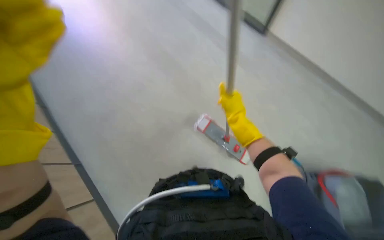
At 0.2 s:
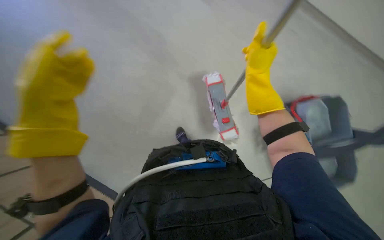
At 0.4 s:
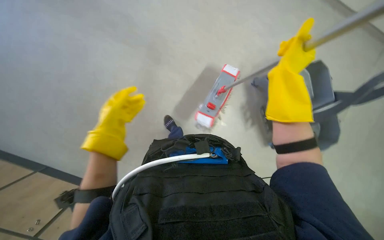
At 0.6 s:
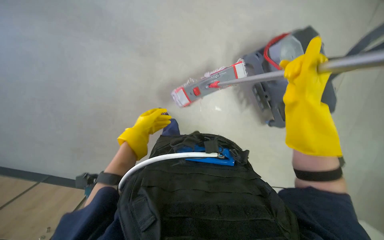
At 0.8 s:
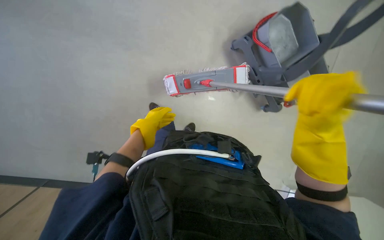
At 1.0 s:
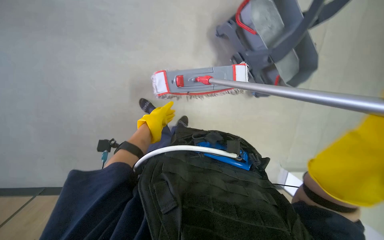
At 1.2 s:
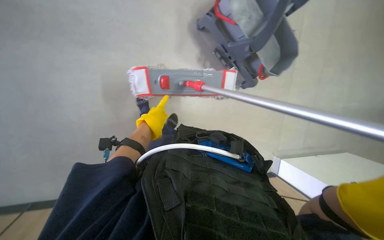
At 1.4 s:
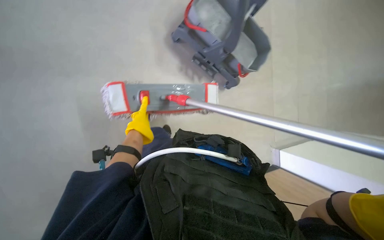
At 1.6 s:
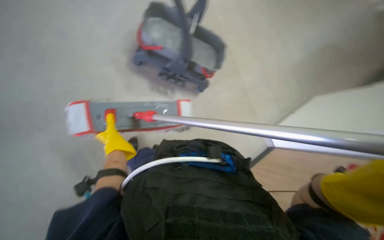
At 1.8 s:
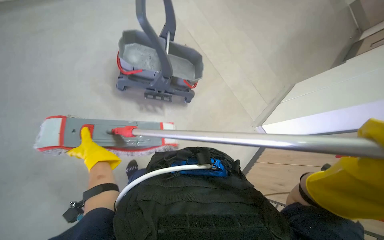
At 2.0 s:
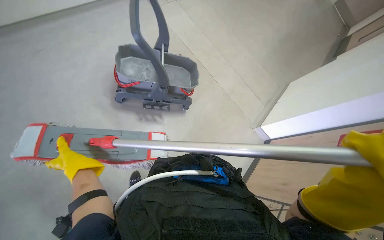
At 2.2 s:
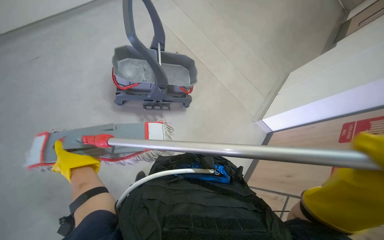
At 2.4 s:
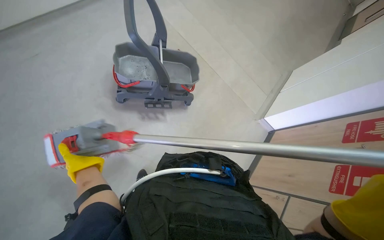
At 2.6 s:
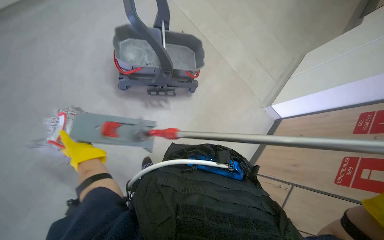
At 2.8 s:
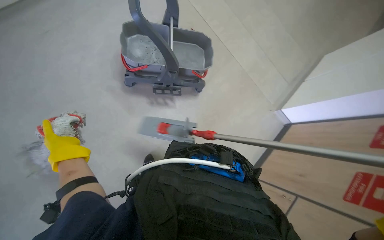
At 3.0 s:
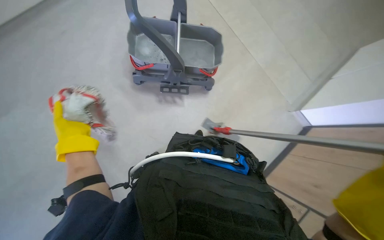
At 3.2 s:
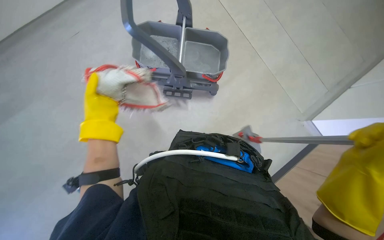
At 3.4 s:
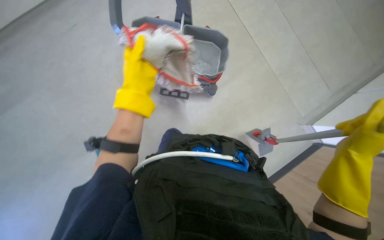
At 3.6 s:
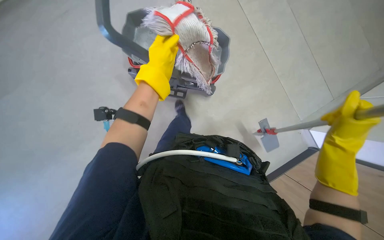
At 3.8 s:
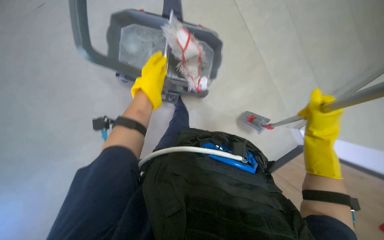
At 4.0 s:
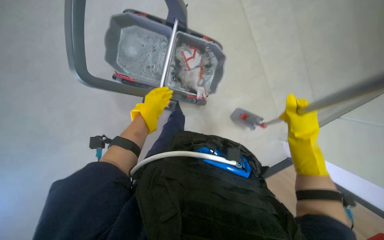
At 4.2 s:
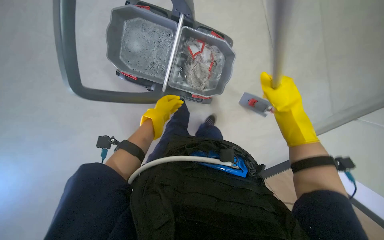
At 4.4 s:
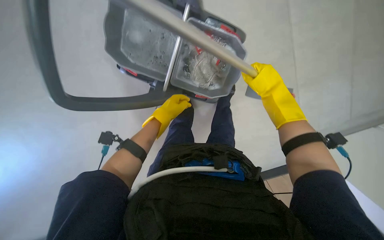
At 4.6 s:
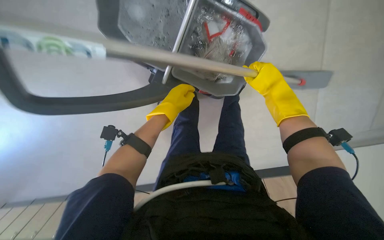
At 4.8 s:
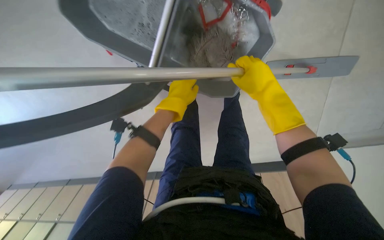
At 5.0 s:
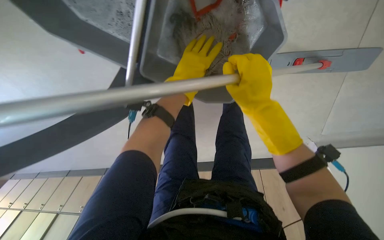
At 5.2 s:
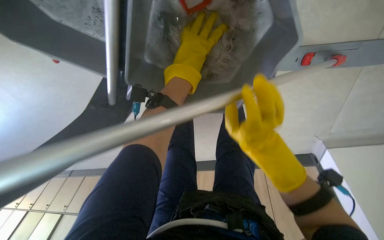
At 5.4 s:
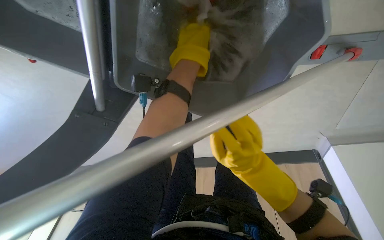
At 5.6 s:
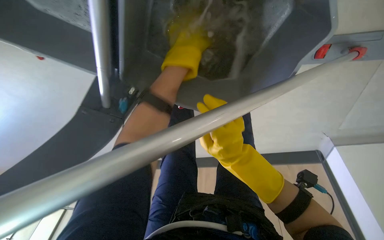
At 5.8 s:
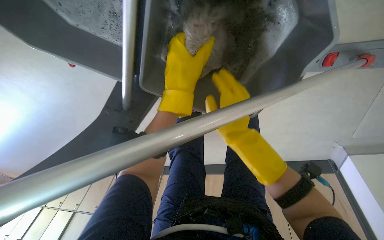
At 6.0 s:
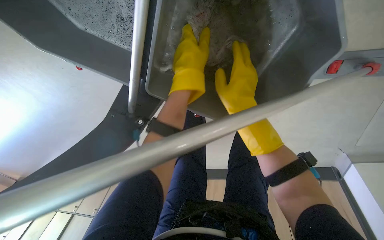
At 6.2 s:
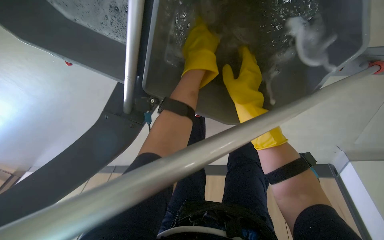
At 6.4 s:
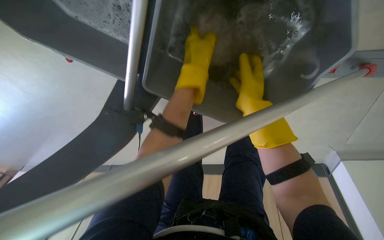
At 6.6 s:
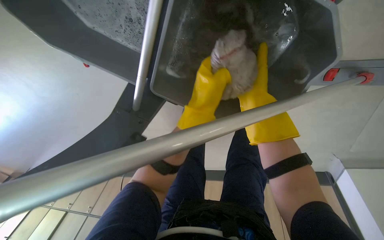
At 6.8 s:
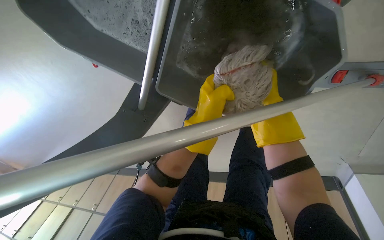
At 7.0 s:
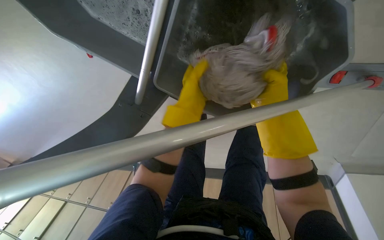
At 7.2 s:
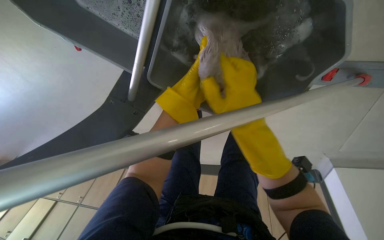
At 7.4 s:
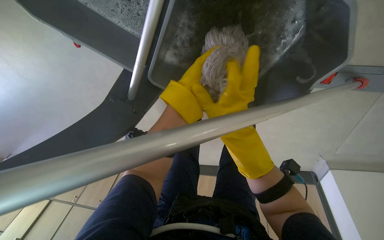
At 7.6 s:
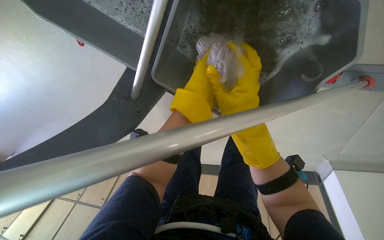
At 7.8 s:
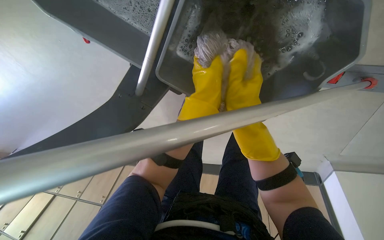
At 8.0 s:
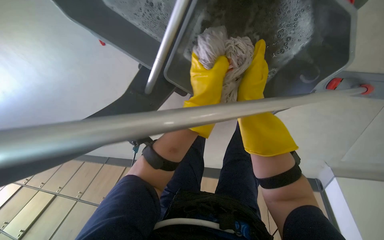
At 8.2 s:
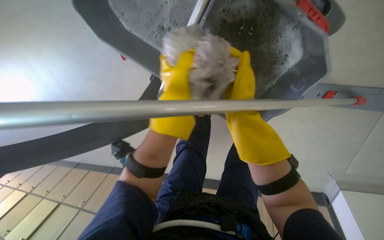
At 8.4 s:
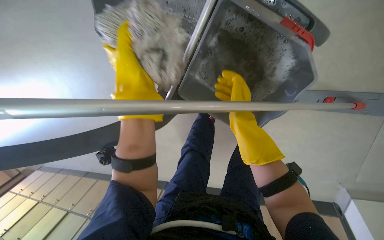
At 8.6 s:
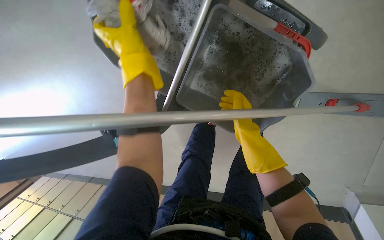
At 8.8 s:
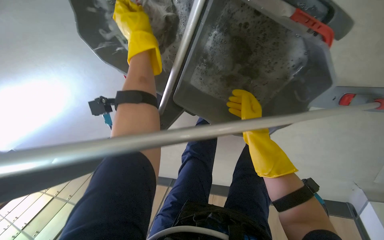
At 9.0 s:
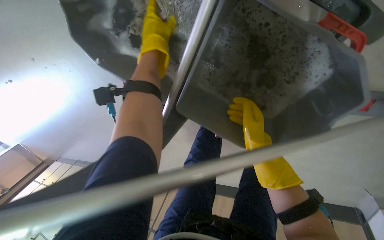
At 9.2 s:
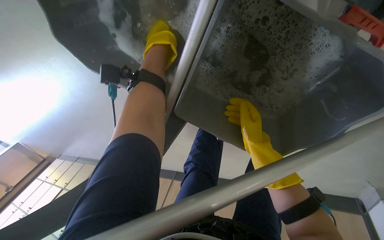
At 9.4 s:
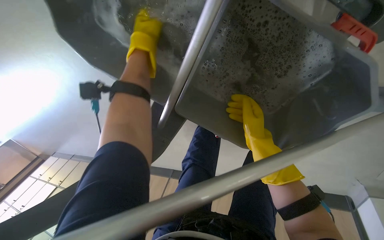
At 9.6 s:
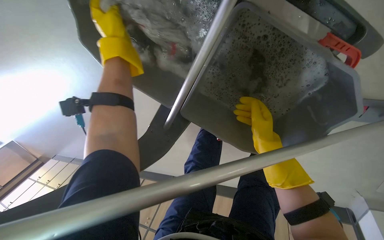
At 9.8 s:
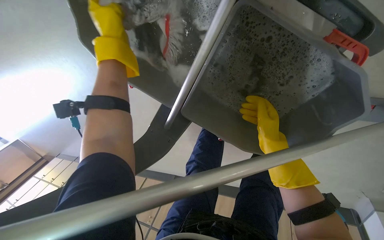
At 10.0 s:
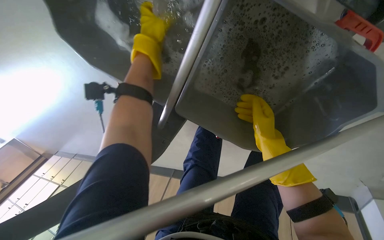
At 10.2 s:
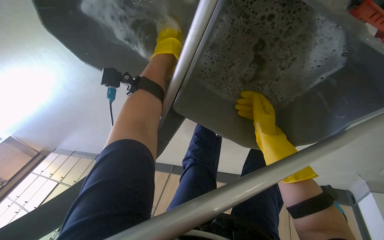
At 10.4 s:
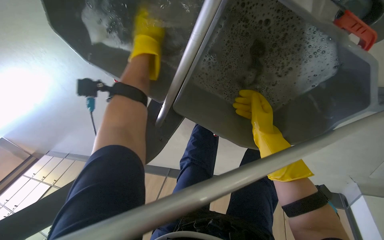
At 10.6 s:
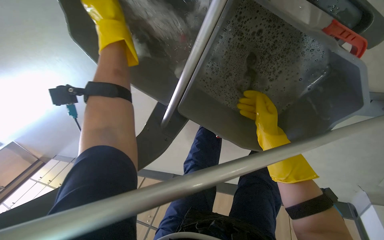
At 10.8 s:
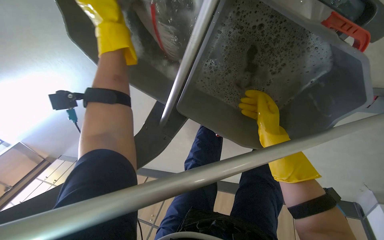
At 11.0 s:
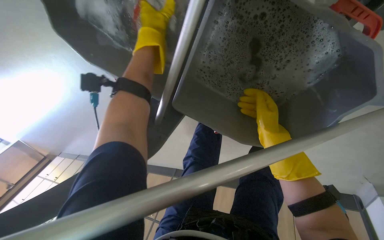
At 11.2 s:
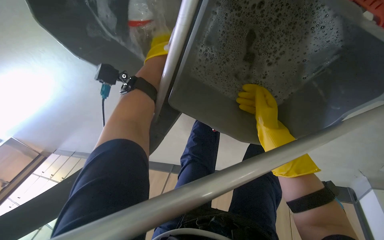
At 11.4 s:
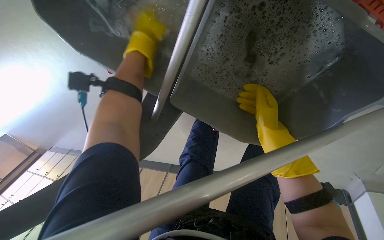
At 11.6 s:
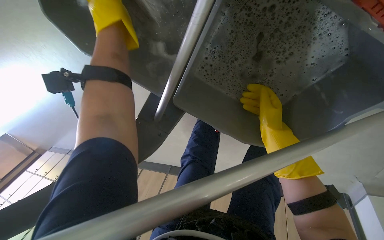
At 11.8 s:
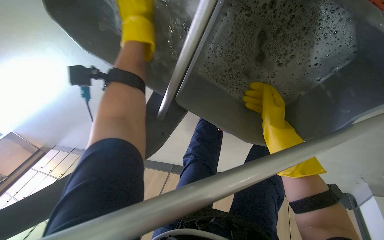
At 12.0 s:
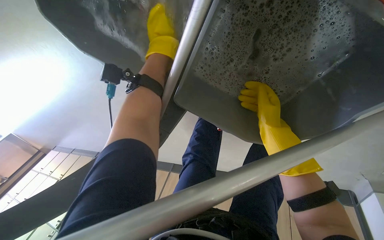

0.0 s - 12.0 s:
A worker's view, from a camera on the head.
Job: preparing cleaning supplies.
The whole recording: Washing and wringing mop head. The worker washes and wrings the mop head in the bucket.
1.6 s - 3.0 s: The left hand is displaced to the left and nearer to the camera by about 15 cm.
3.0 s - 4.4 s: The left hand shifts some 20 cm to the right and farther from the camera.
4.4 s - 6.0 s: The right hand goes roughly 15 cm to the left, and goes down the picture and returns, about 10 cm each way. Meanwhile the left hand travels up the picture and to the right by about 20 cm.
6.0 s - 7.6 s: The right hand moves farther from the camera, approximately 10 cm, and reaches roughly 10 cm to the right, then returns.
7.6 s - 9.0 s: The left hand is displaced up the picture and to the left by approximately 25 cm.
9.0 s - 10.4 s: The left hand swings nearer and farther, some 15 cm each way, with 2 reversals.
10.4 s - 12.0 s: The left hand reaches some 5 cm farther from the camera, then returns.

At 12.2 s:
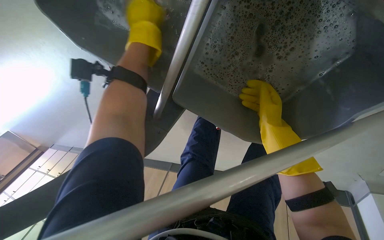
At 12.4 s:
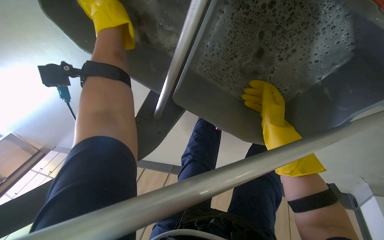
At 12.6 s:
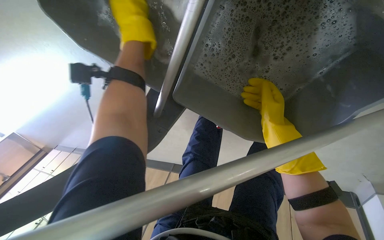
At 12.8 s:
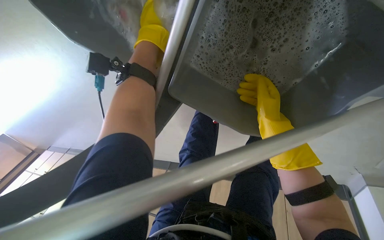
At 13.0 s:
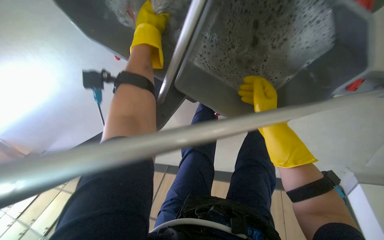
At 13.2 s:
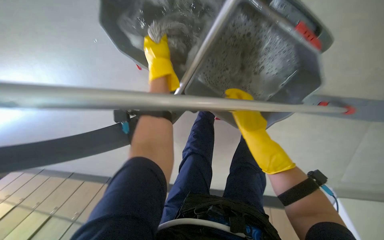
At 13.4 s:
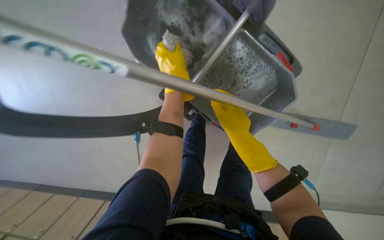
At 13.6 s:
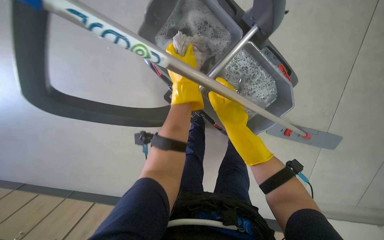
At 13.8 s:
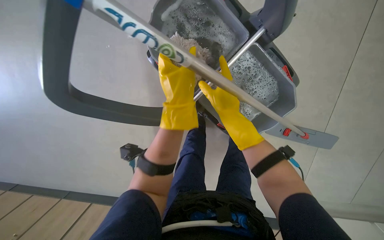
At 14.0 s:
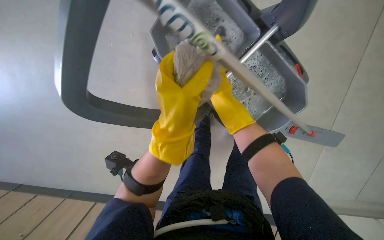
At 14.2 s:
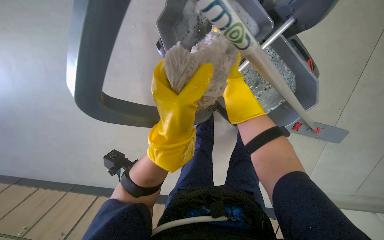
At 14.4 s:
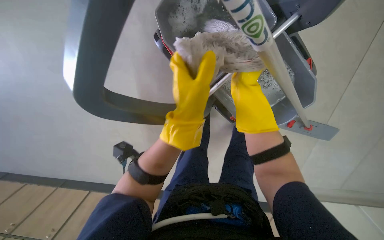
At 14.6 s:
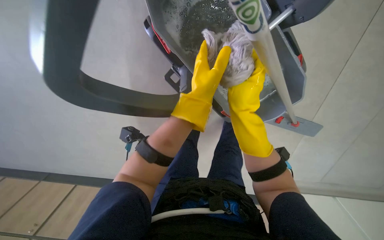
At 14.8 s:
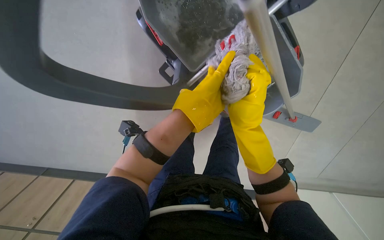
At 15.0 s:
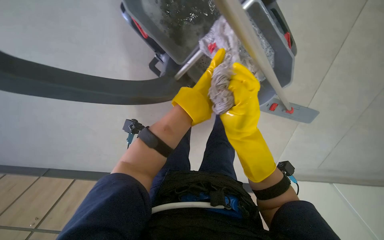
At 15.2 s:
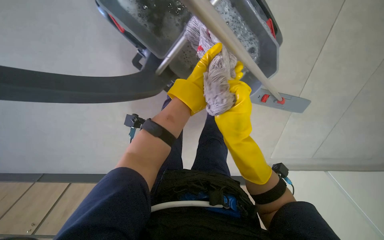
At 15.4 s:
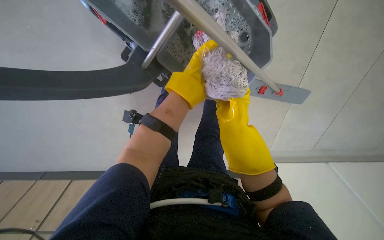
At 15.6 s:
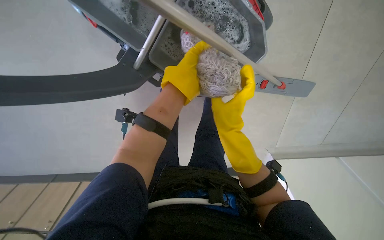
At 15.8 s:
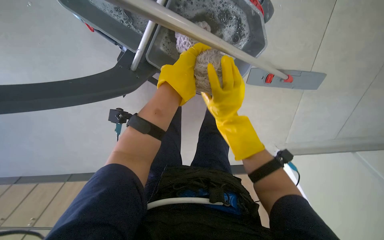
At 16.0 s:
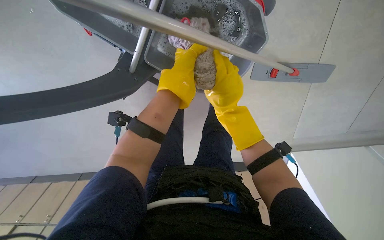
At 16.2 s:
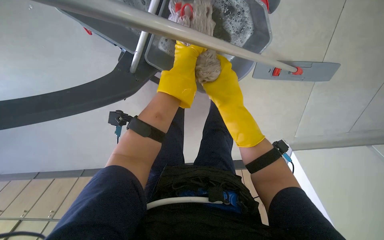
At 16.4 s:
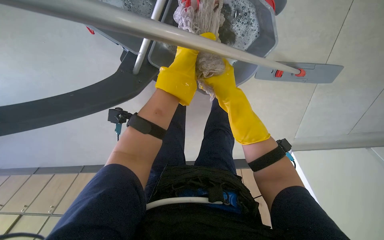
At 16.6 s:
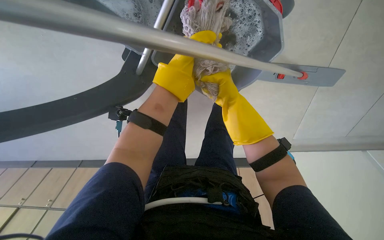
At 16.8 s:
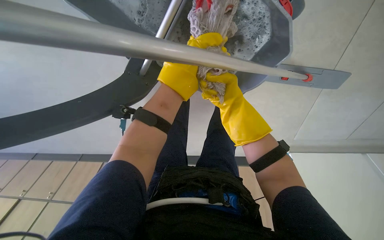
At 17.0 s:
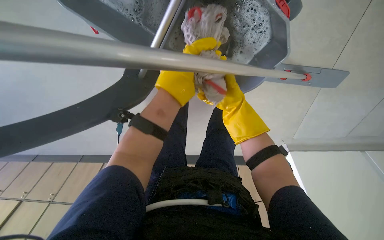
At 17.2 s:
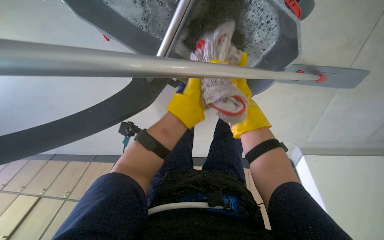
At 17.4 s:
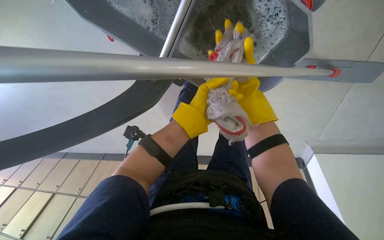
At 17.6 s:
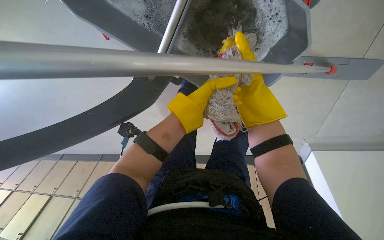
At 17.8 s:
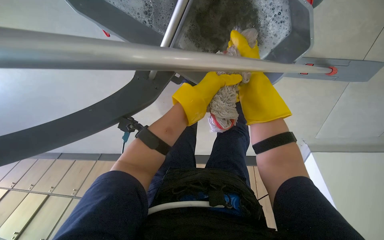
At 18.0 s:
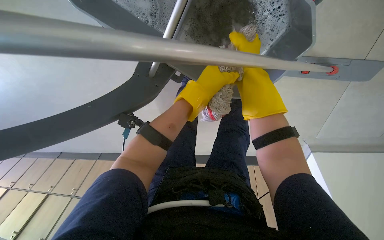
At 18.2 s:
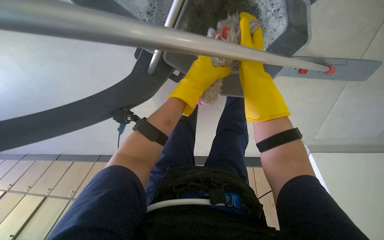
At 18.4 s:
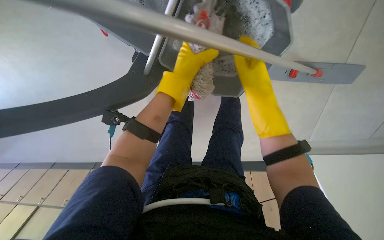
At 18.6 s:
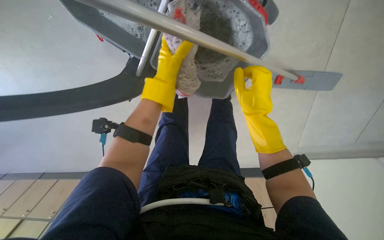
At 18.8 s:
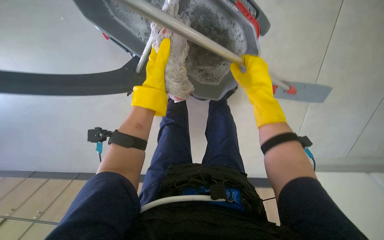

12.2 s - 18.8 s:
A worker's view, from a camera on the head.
Job: preparing cleaning supplies.
The whole recording: Washing and wringing mop head. The worker washes and wrings the mop head in the bucket.
12.2 s - 13.8 s: The view pans to the right by roughly 20 degrees. The camera pitches upward, by some 20 degrees.
13.8 s - 15.4 s: The camera pitches downward, by roughly 15 degrees. The right hand swings nearer and farther, roughly 15 cm each way, with 2 reversals.
15.4 s - 17.2 s: The right hand travels nearer to the camera and back again, approximately 10 cm each way, while the left hand swings nearer and farther, roughly 15 cm each way, with 2 reversals.
17.2 s - 18.8 s: The left hand travels up the picture and farther from the camera by roughly 15 cm; the right hand goes nearer and farther, about 35 cm each way, reversing 3 times.
